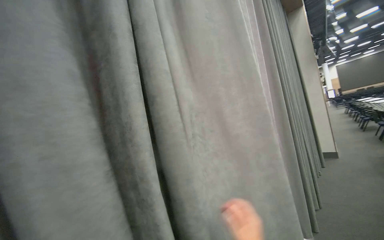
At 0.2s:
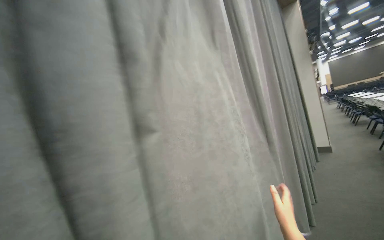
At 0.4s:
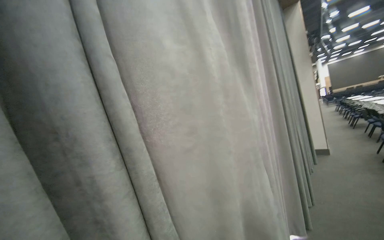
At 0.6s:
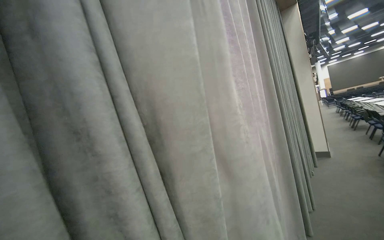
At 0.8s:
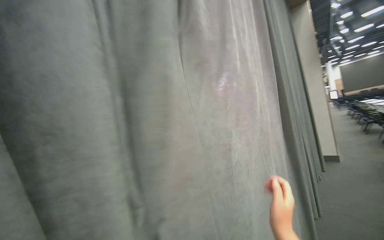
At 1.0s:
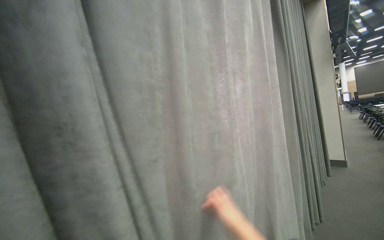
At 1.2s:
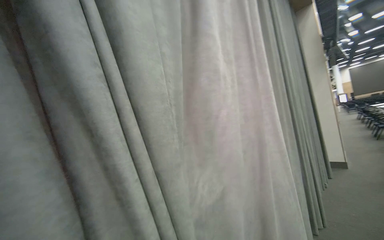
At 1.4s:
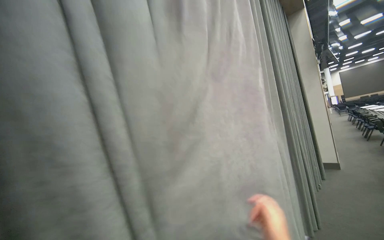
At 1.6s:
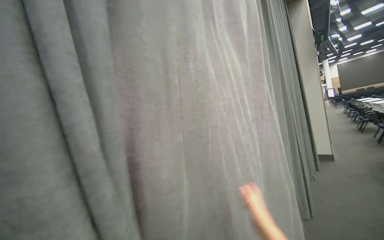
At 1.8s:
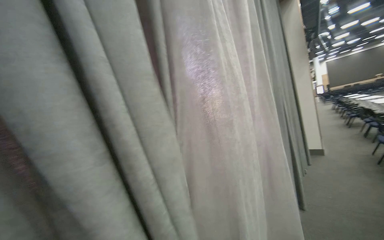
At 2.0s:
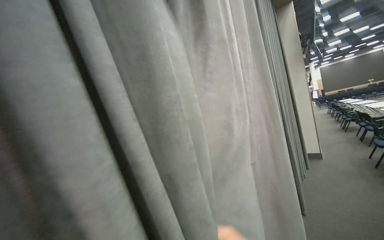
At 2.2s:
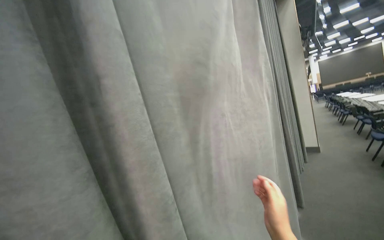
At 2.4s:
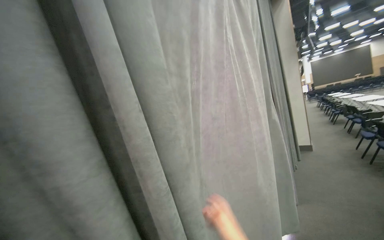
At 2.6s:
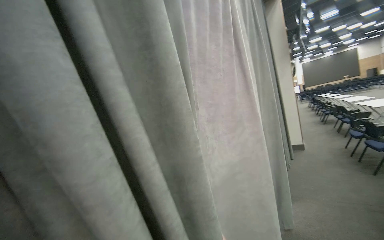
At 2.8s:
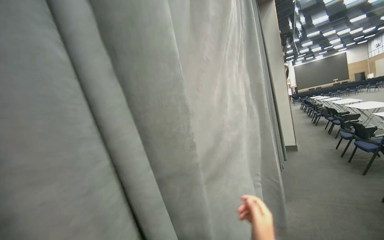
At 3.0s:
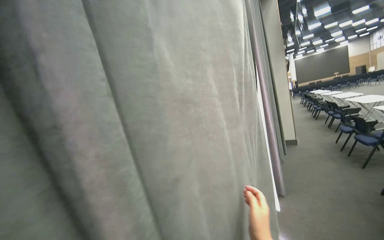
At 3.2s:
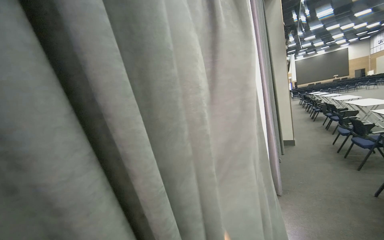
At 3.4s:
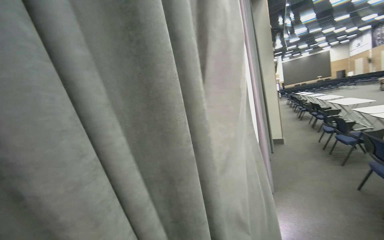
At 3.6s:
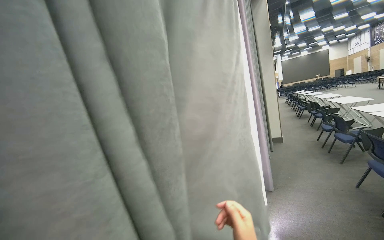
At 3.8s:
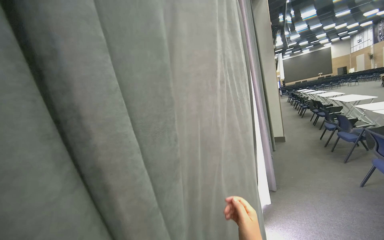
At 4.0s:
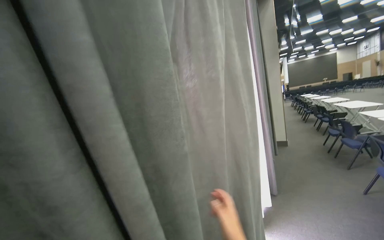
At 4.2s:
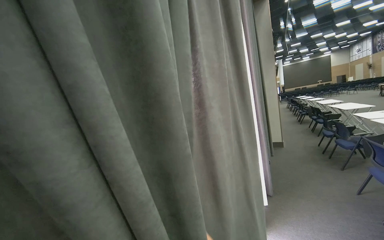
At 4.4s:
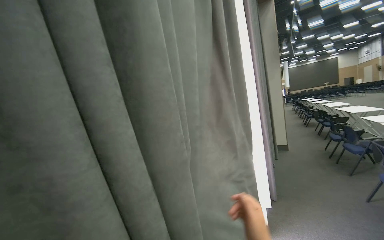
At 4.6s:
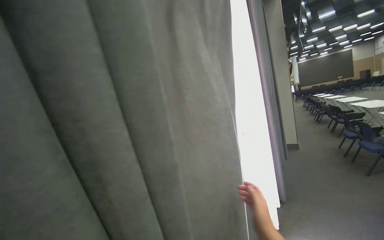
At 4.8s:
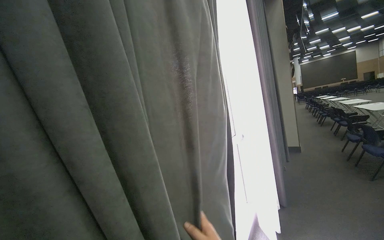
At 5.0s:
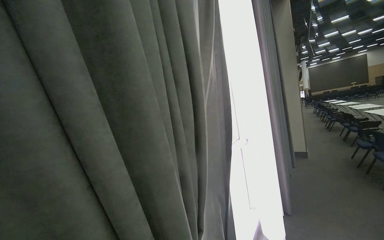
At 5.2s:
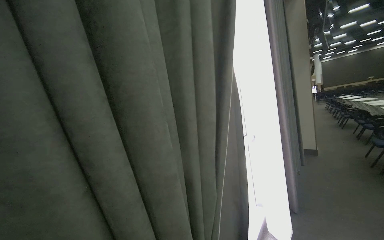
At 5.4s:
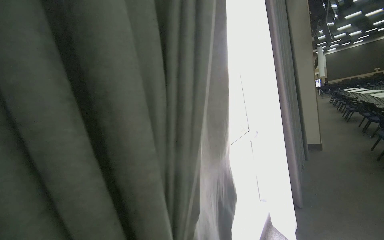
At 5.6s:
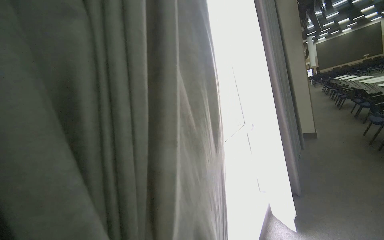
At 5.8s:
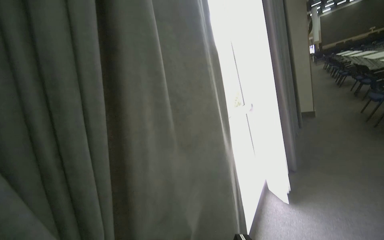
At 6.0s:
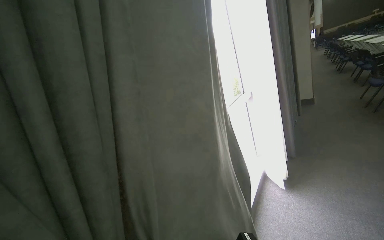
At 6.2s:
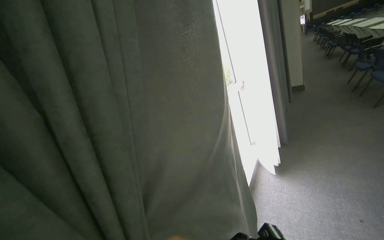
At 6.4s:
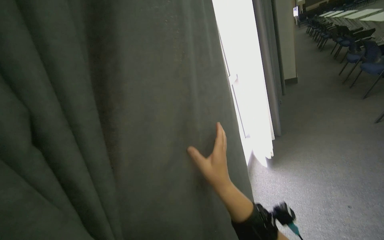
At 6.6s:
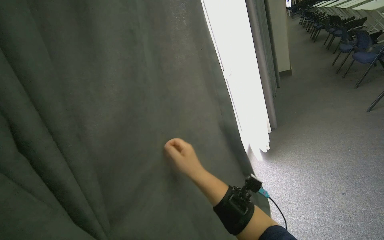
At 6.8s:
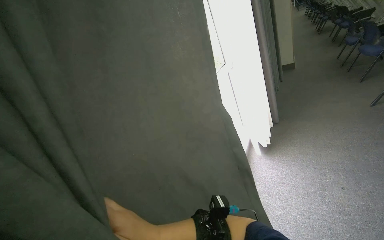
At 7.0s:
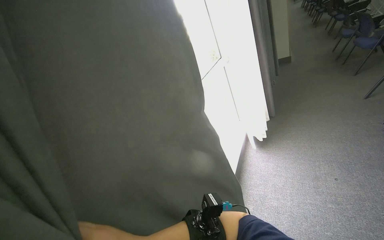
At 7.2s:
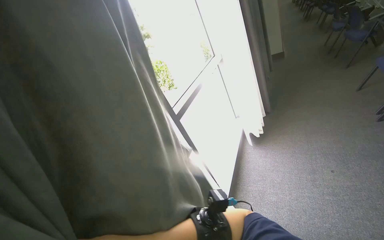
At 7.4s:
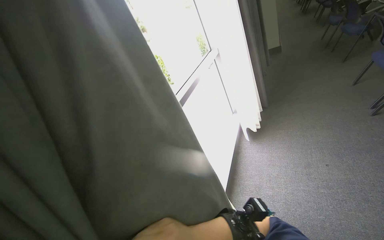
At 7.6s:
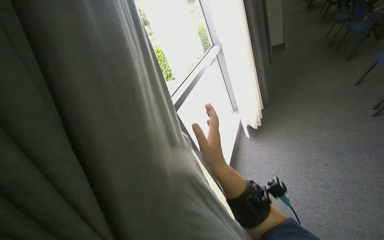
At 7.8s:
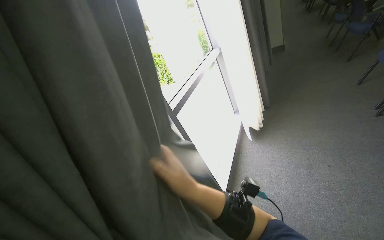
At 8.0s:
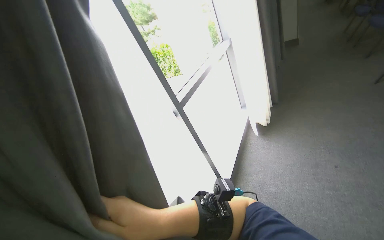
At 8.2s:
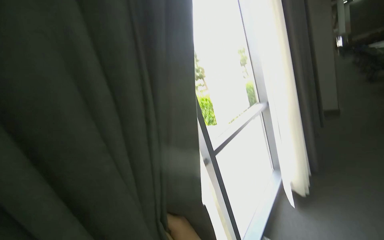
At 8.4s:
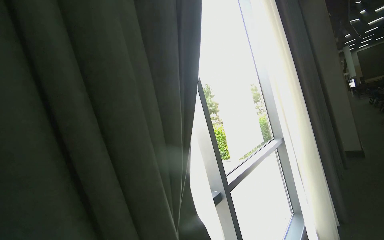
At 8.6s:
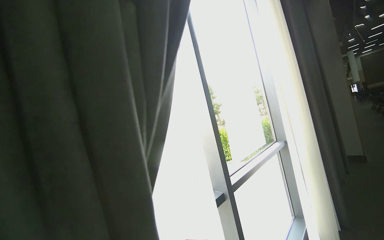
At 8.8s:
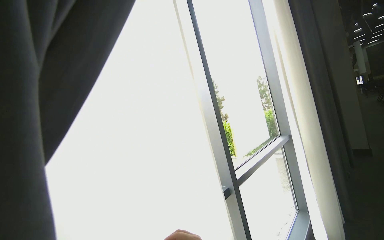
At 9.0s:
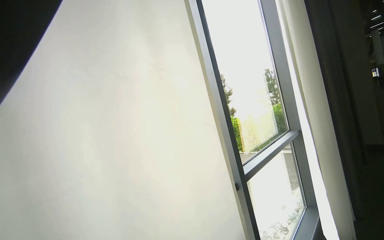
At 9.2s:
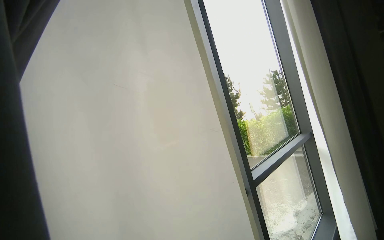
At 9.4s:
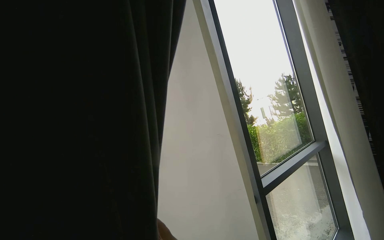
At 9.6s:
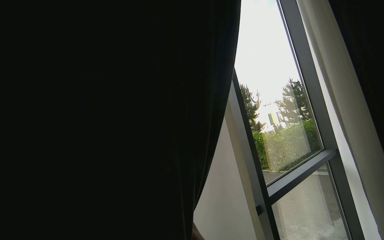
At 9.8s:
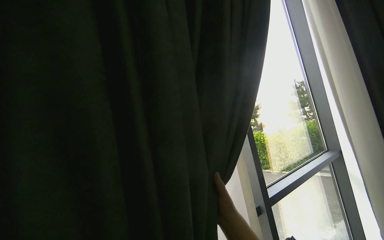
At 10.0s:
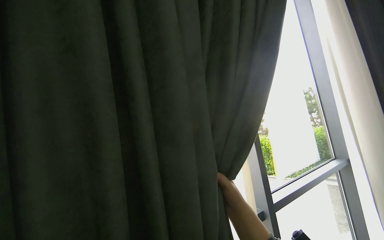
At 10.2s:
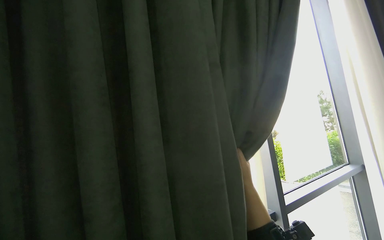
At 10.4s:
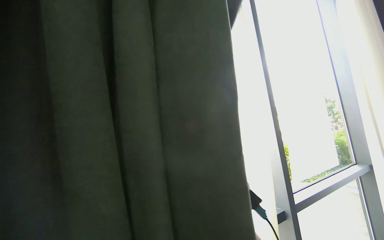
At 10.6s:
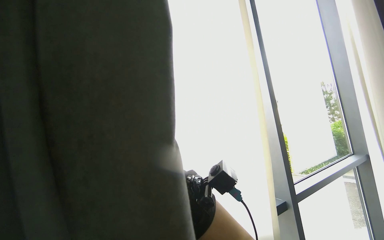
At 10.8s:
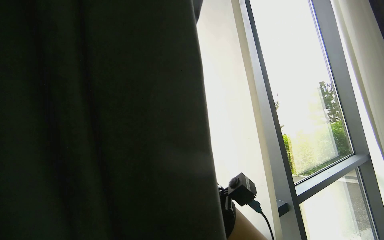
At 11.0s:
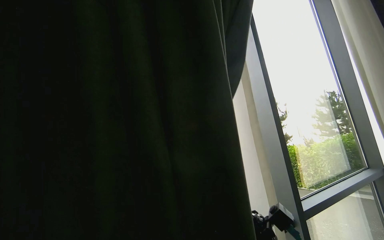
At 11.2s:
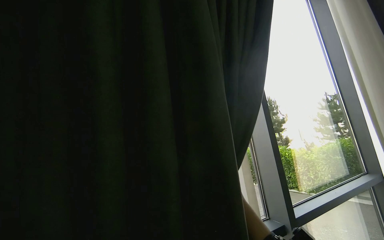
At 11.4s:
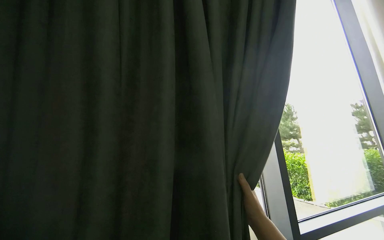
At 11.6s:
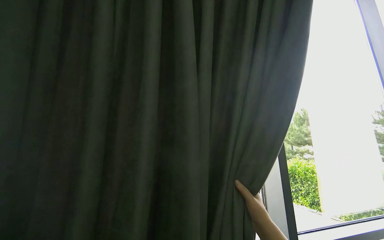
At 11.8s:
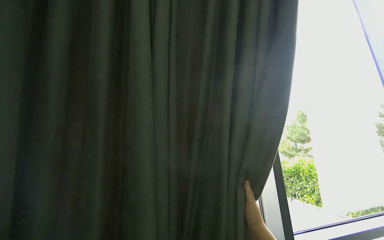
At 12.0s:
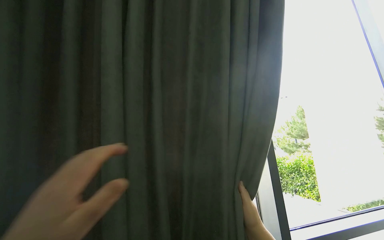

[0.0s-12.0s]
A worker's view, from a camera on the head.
Job: organizing items.
The whole recording: Pulling room curtains. The worker pulls and adjusts the grey and white curtains across the window.
4.4s to 6.0s: The camera pitches downward, by some 15 degrees.
6.0s to 7.6s: The view tips downward by some 15 degrees.
7.6s to 9.0s: The head rotates roughly 25 degrees to the left. The view tilts approximately 25 degrees upward.
9.0s to 10.4s: The view pans to the left by roughly 15 degrees.

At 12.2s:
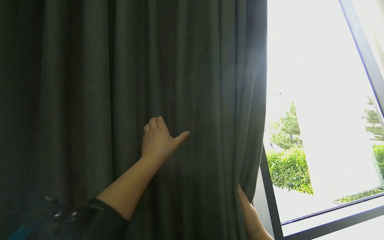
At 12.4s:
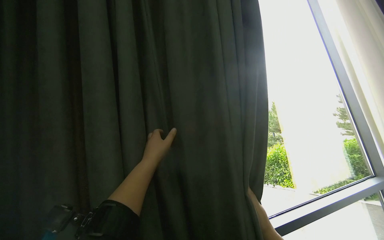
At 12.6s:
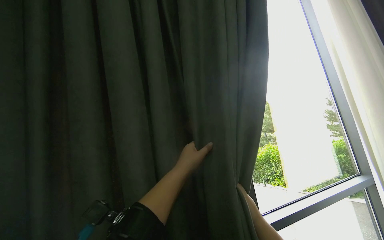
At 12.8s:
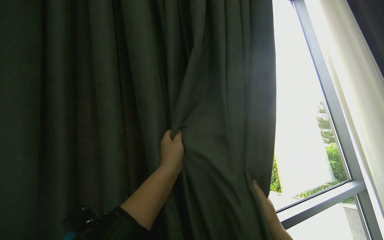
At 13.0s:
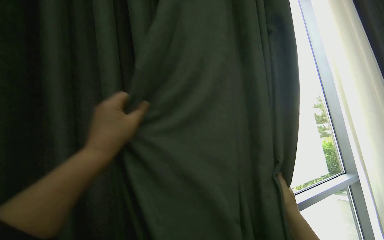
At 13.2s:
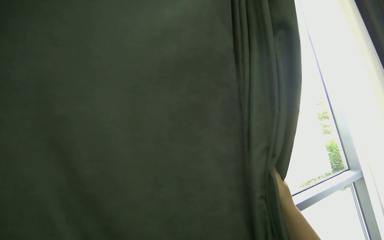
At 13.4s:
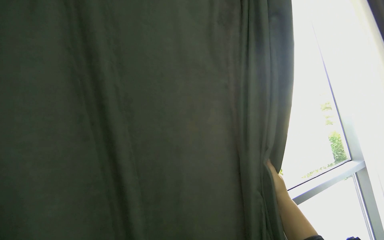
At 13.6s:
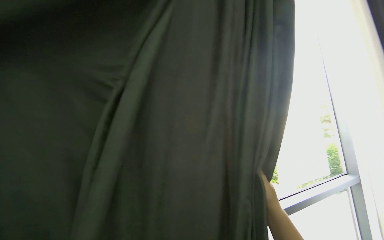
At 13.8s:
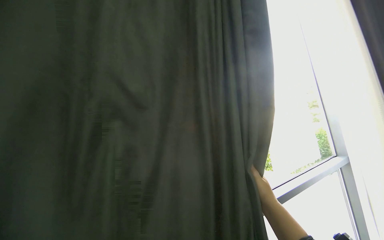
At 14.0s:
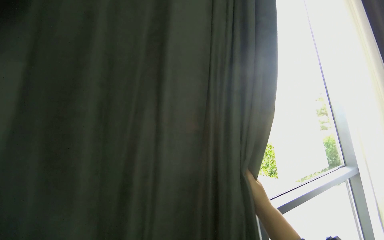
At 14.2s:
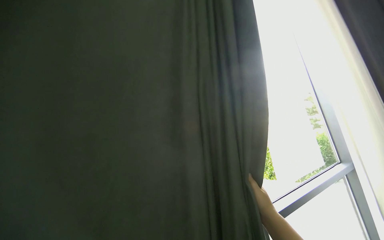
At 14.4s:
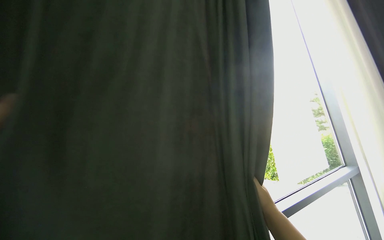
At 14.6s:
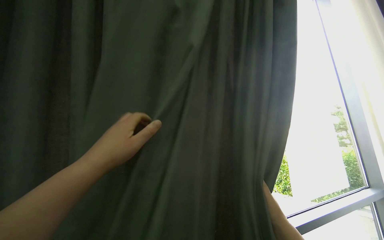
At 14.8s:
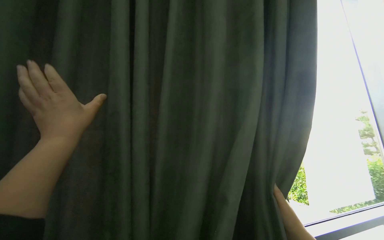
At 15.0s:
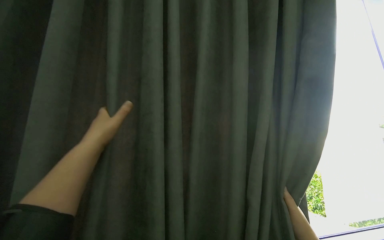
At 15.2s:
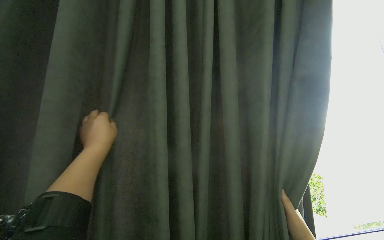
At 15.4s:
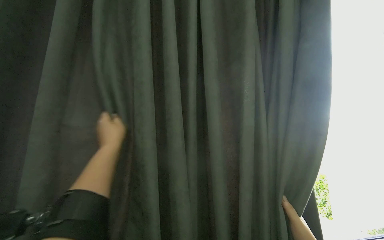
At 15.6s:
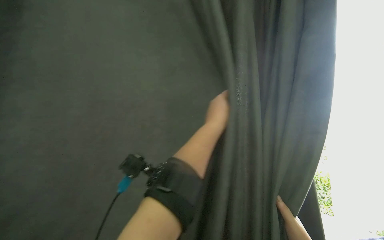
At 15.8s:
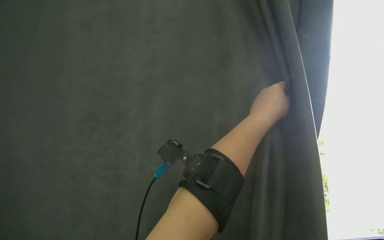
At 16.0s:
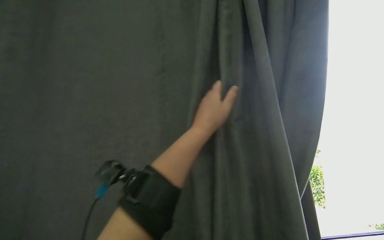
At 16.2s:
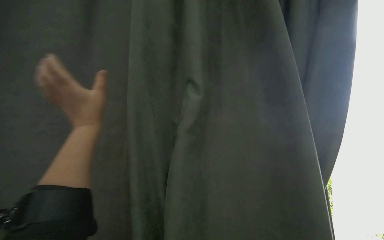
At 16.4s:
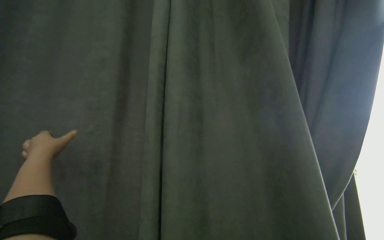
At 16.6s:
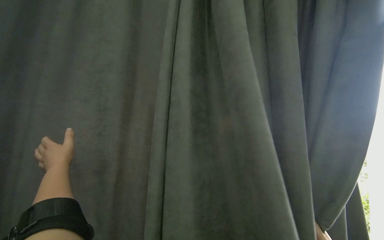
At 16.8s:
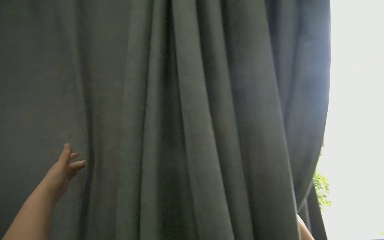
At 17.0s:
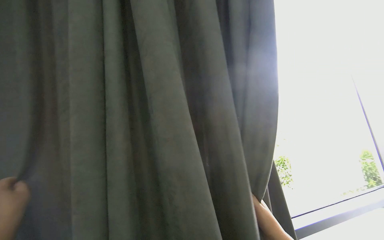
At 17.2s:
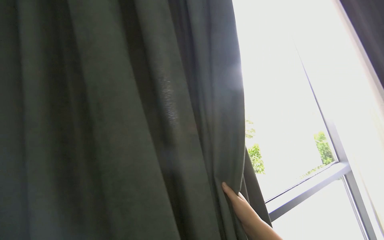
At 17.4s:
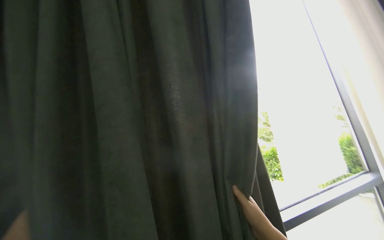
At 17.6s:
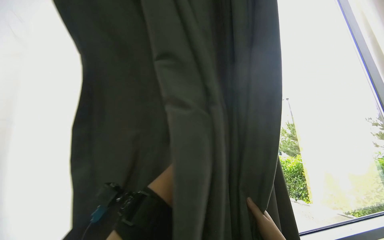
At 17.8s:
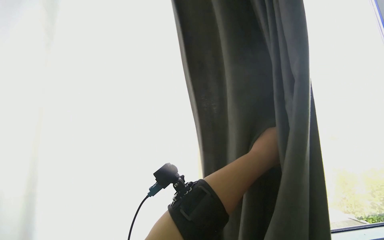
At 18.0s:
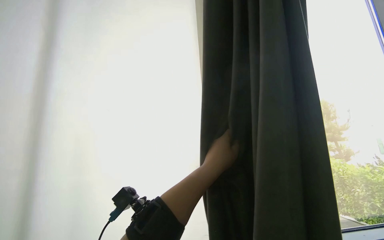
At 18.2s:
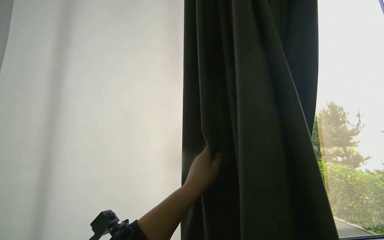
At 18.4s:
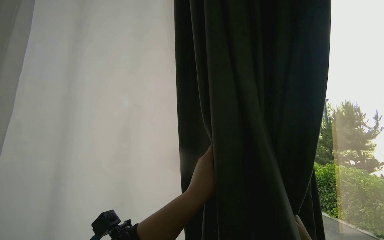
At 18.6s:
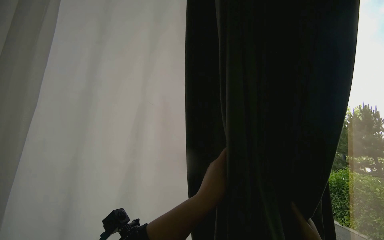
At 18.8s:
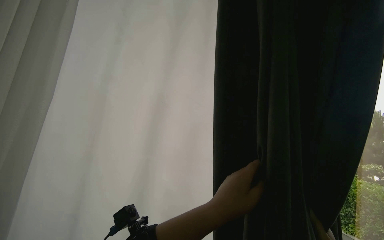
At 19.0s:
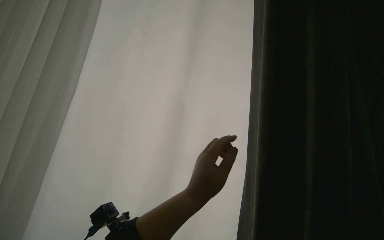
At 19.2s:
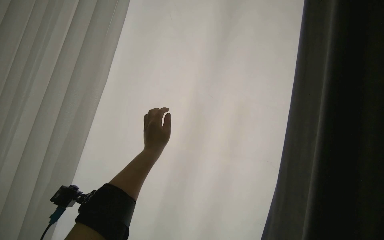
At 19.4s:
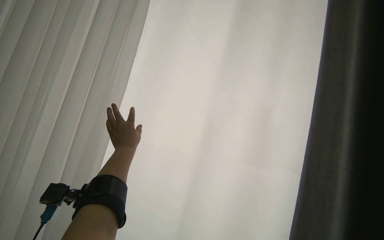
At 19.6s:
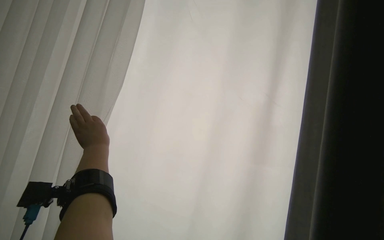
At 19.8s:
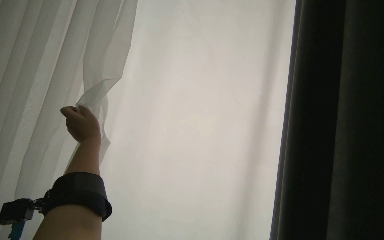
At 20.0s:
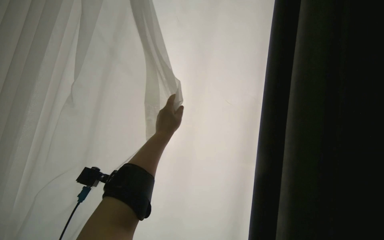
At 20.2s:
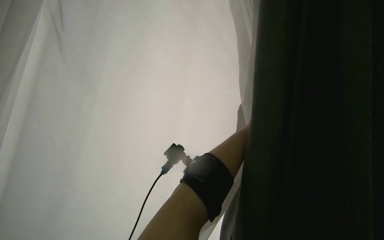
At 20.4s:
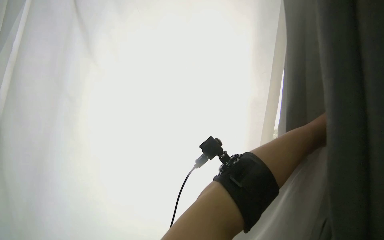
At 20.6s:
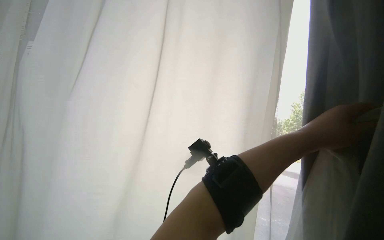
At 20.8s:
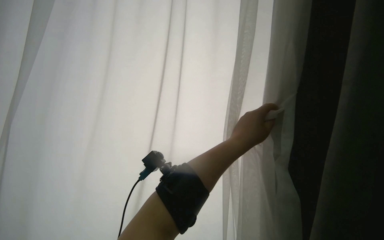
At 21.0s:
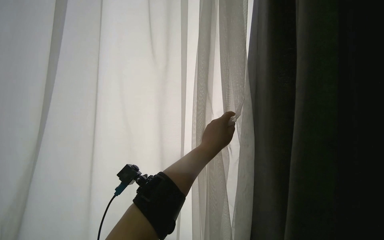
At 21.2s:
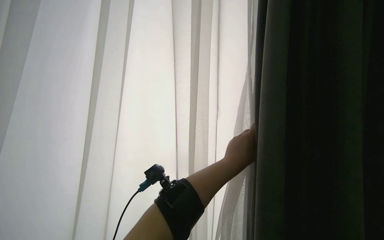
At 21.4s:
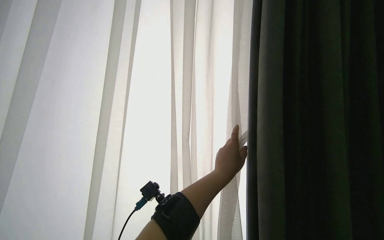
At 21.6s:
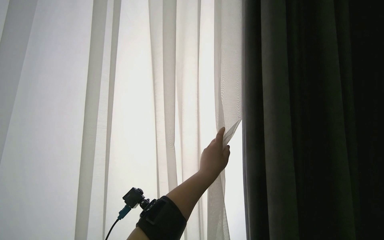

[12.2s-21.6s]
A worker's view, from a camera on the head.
Job: organizing items.
The whole recording: Pulling room curtains. The worker pulls and adjusts the grey and white curtains across the window.
15.4s to 17.0s: The camera sweeps to the left, by roughly 15 degrees.
17.0s to 18.4s: The wearer's head swings roughly 25 degrees to the left.
18.4s to 20.0s: The head rotates about 25 degrees to the right.
